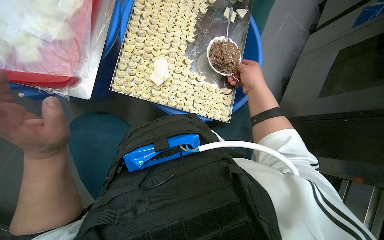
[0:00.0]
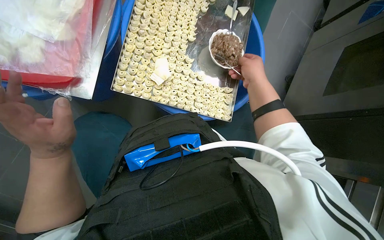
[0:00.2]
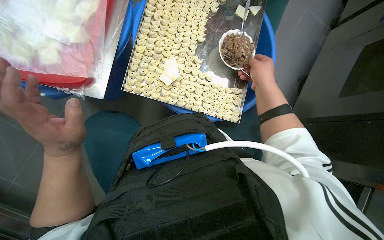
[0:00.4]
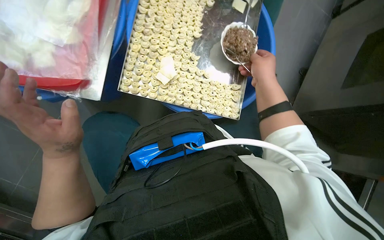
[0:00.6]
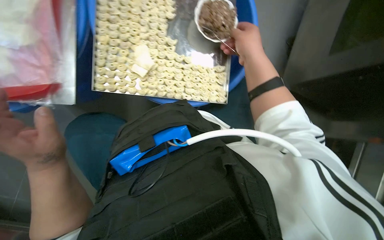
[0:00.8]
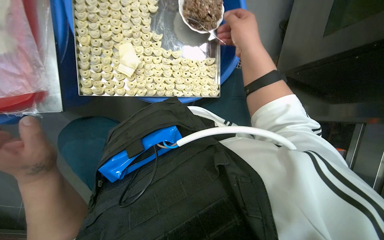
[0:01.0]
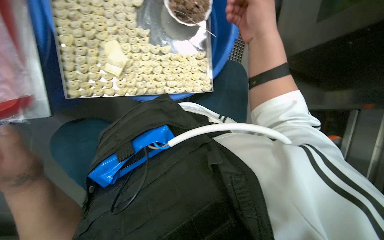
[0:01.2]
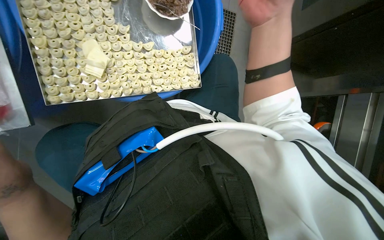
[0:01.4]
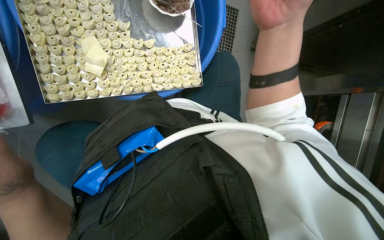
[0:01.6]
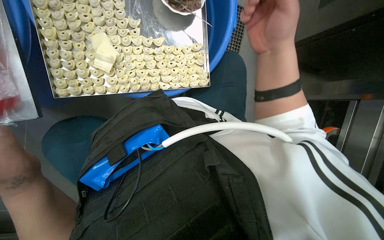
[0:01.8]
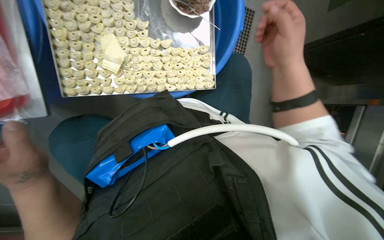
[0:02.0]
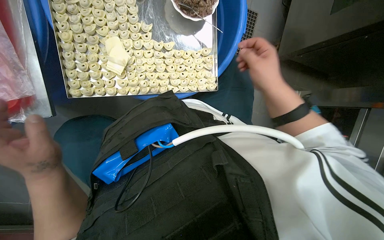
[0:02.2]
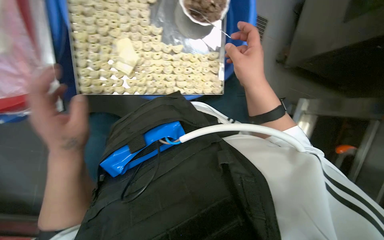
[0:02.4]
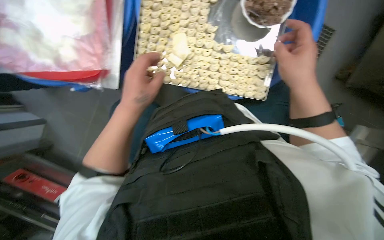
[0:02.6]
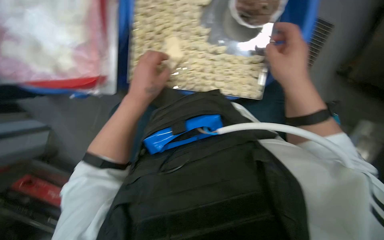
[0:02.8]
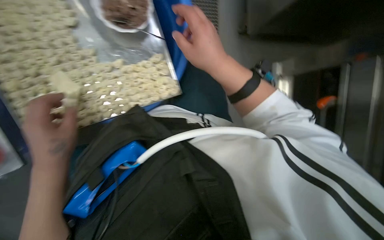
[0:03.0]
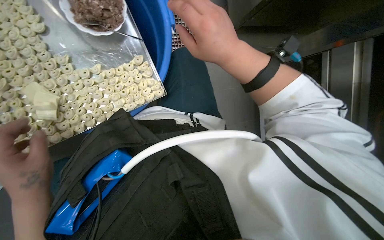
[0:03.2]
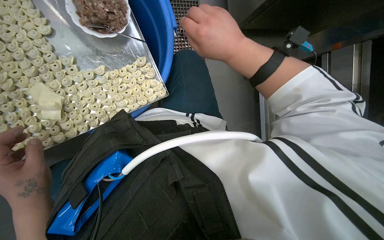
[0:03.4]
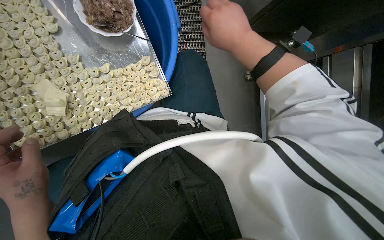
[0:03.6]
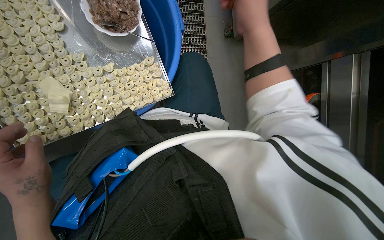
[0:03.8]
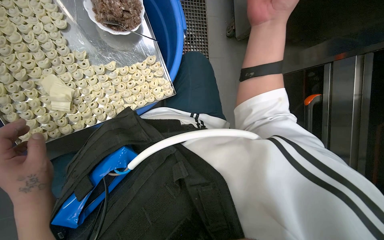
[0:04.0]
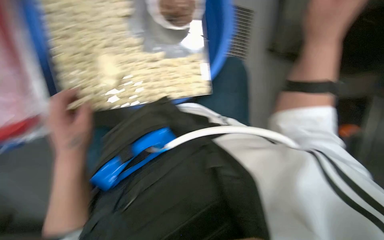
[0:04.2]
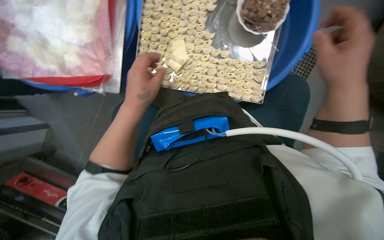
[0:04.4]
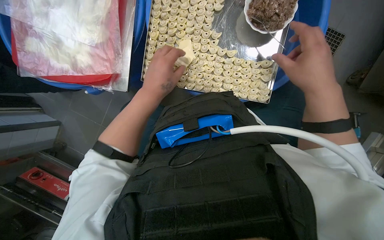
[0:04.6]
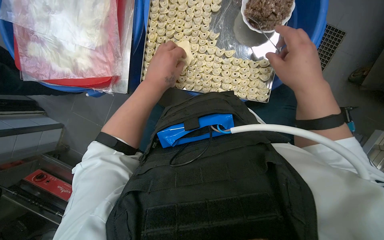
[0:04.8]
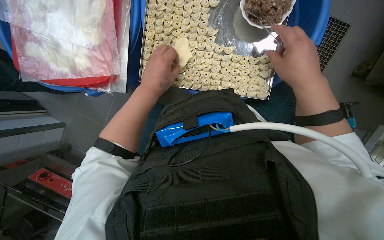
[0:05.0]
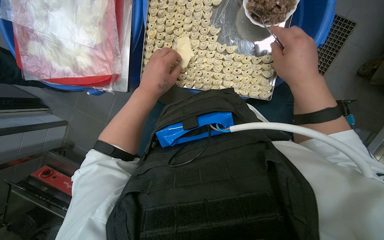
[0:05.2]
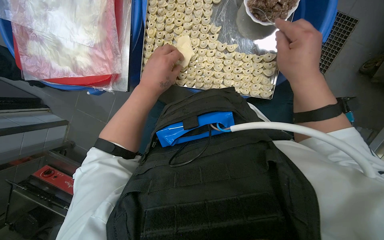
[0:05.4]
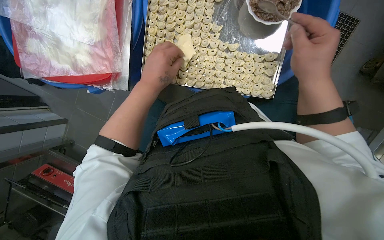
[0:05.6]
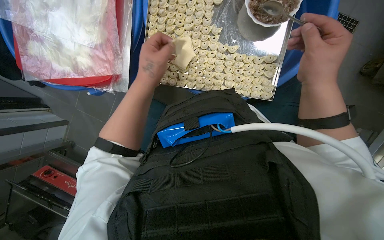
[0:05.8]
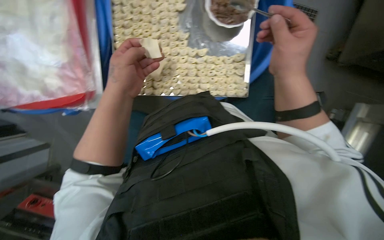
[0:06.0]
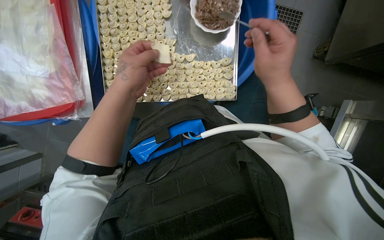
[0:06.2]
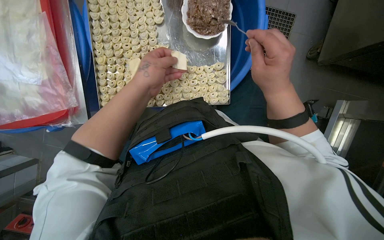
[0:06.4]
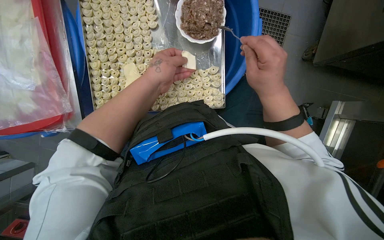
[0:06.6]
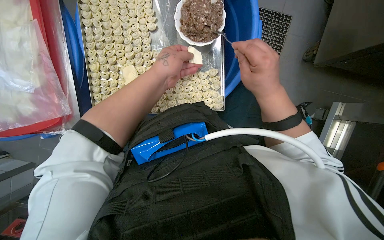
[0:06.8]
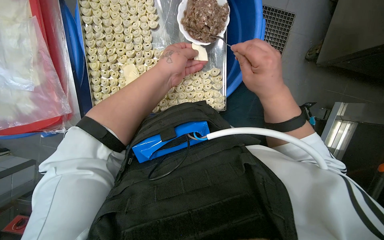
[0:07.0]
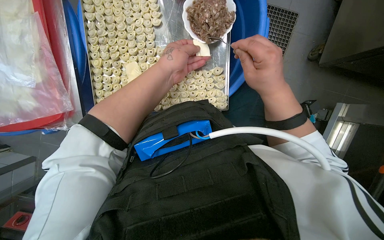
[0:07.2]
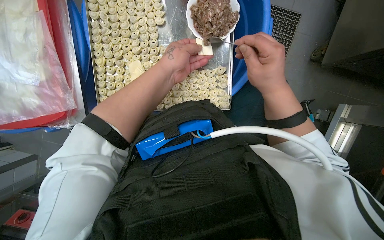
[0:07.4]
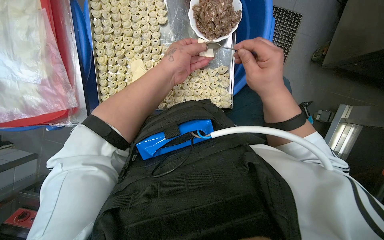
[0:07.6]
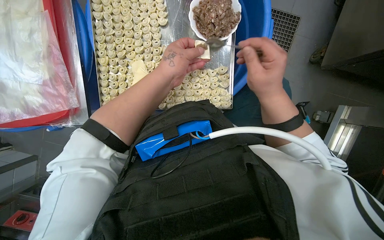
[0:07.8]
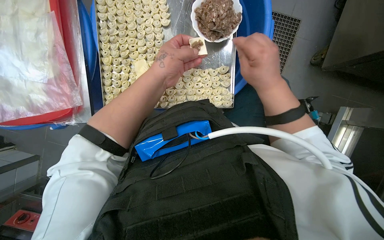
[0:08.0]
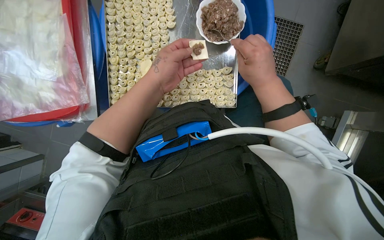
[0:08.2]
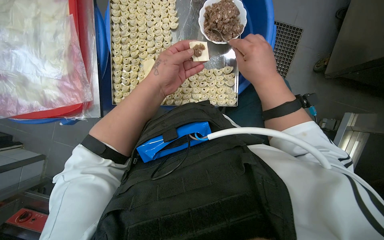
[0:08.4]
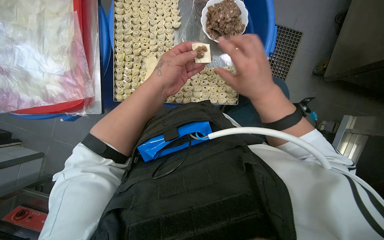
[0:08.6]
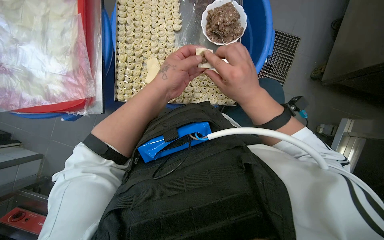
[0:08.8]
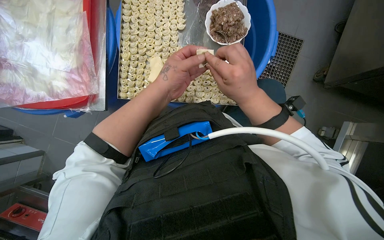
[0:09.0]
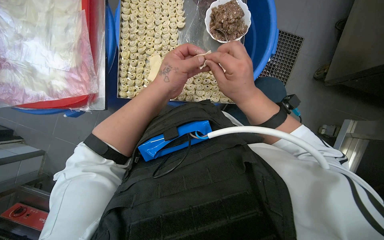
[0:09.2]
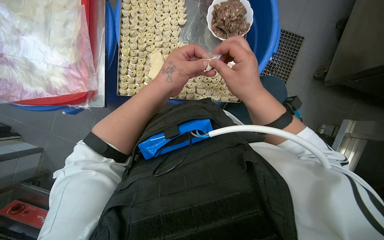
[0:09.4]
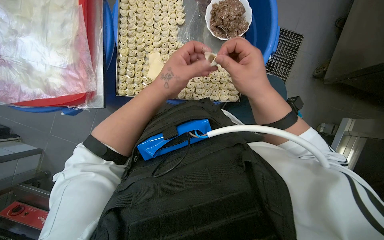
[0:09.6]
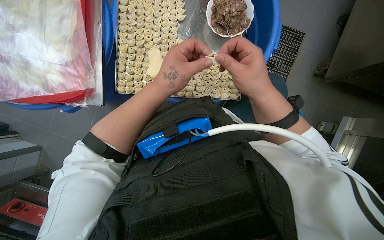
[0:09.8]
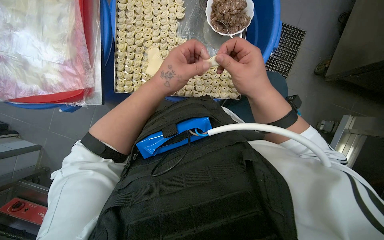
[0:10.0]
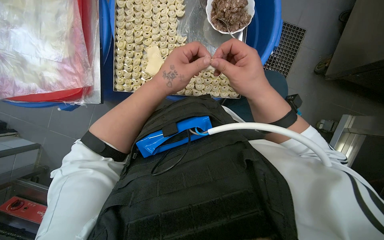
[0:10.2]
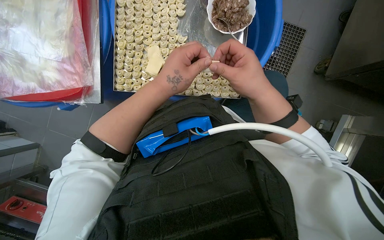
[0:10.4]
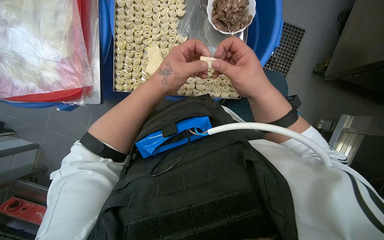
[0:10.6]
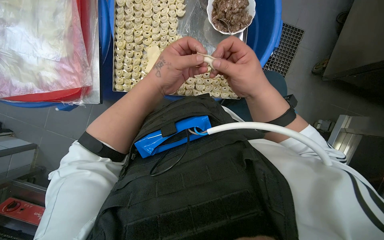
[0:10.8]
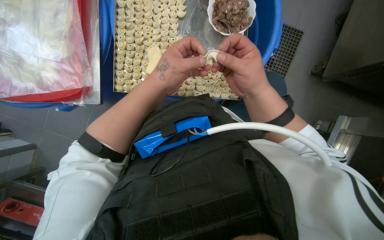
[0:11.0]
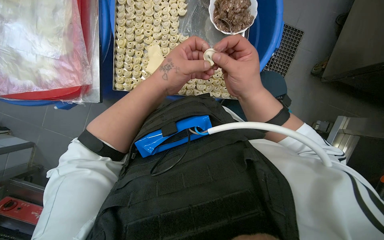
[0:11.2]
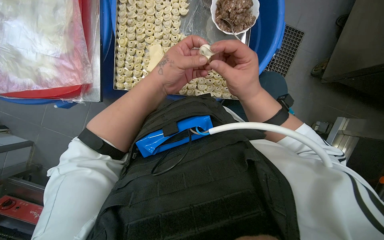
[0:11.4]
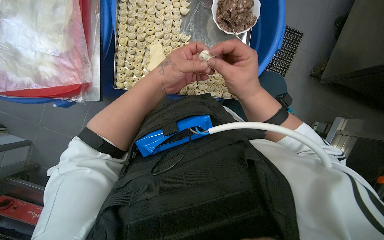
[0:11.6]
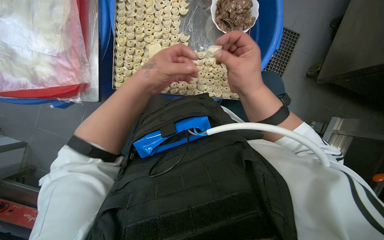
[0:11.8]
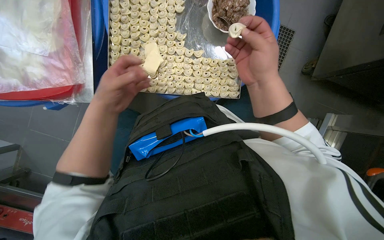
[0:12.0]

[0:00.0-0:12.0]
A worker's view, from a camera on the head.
Job: preparing food.
The whole recording: Making dumplings with meat filling. The worker picks up dough, fills it with meat, folds it, and places the finished dumpling on a tray.
0:00.0 to 0:01.6: The view tilts roughly 15 degrees downward. The right hand is displaced nearer to the camera by some 15 cm.
0:01.6 to 0:03.0: The right hand travels farther from the camera by about 10 cm.
0:03.0 to 0:04.4: The wearer looks roughly 40 degrees further to the left.
0:04.4 to 0:06.0: The hands work in one place, with small movements.
0:06.0 to 0:07.6: The left hand is displaced to the right by approximately 15 cm.
0:07.6 to 0:09.0: The right hand is displaced to the left by roughly 10 cm.
0:09.0 to 0:10.4: The hands work in one place, with small movements.
0:10.4 to 0:12.0: The left hand goes some 15 cm to the left.

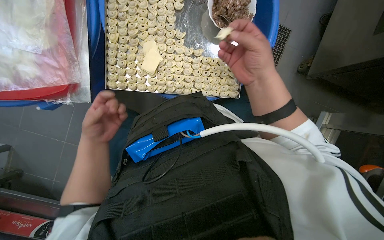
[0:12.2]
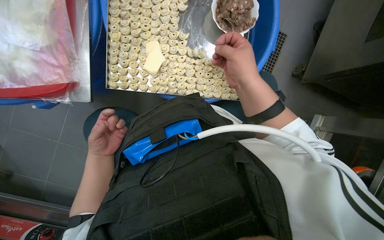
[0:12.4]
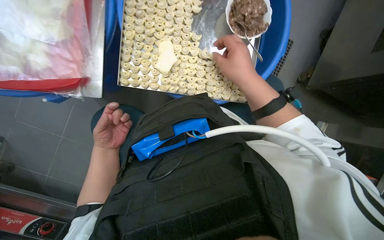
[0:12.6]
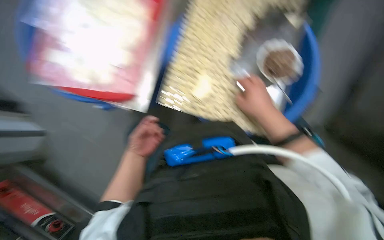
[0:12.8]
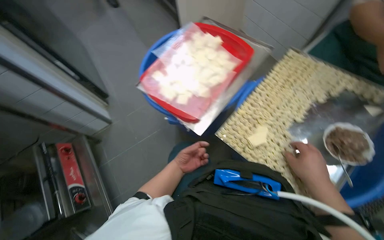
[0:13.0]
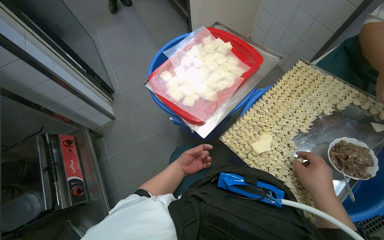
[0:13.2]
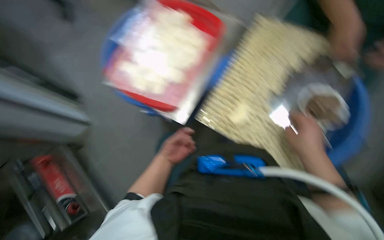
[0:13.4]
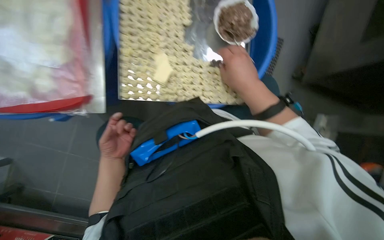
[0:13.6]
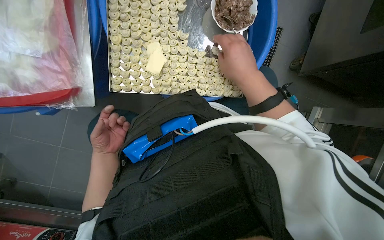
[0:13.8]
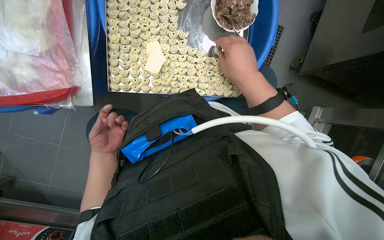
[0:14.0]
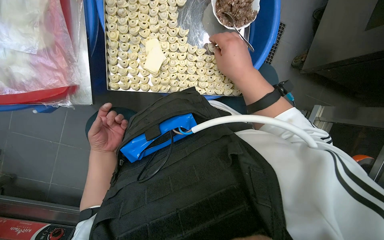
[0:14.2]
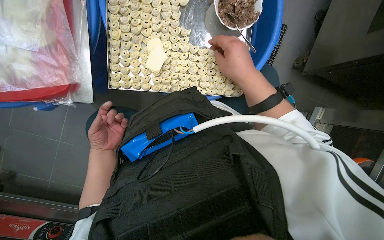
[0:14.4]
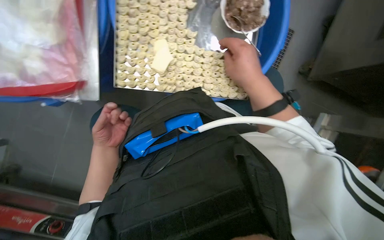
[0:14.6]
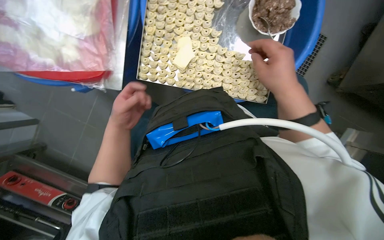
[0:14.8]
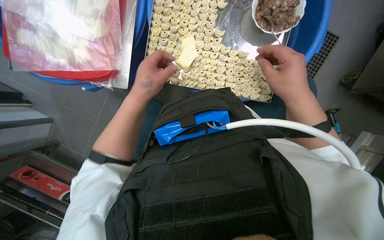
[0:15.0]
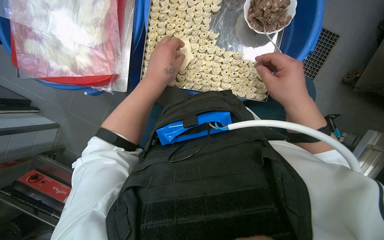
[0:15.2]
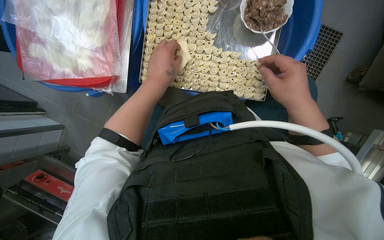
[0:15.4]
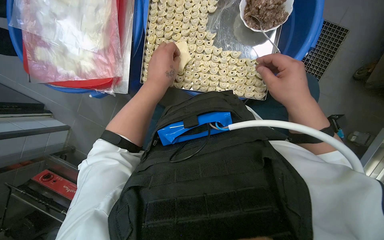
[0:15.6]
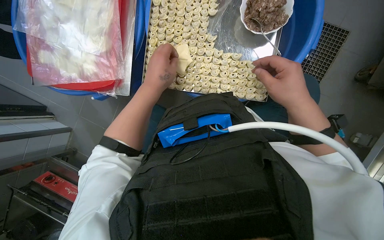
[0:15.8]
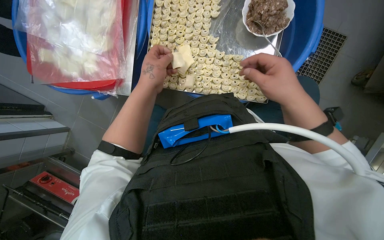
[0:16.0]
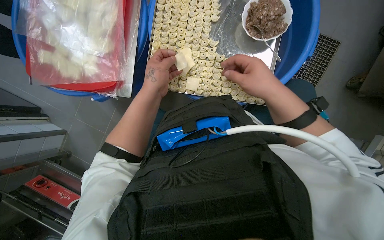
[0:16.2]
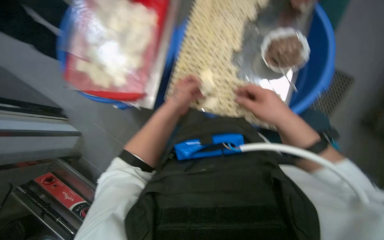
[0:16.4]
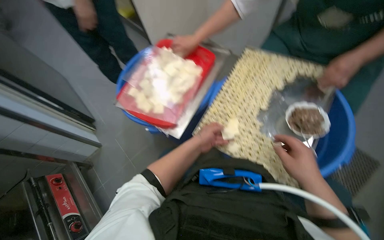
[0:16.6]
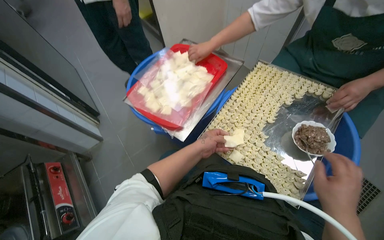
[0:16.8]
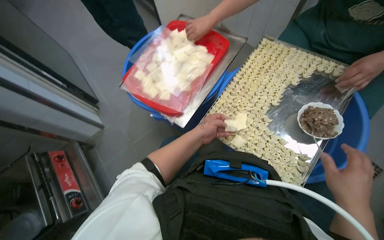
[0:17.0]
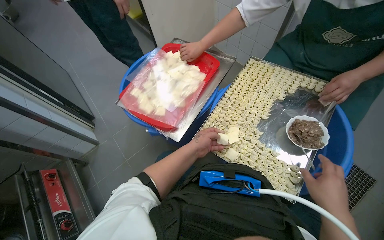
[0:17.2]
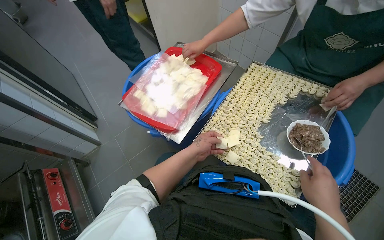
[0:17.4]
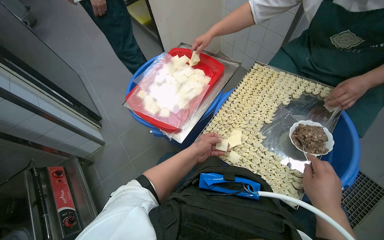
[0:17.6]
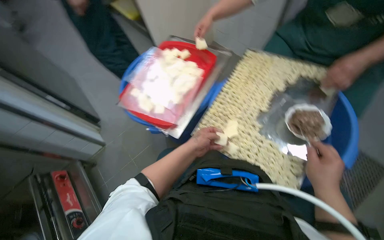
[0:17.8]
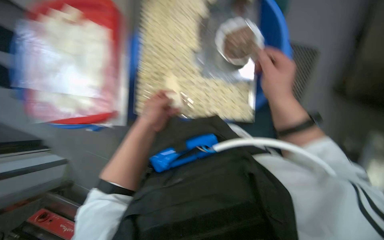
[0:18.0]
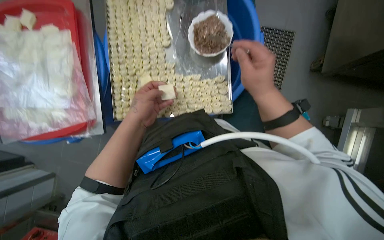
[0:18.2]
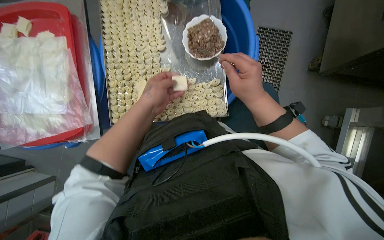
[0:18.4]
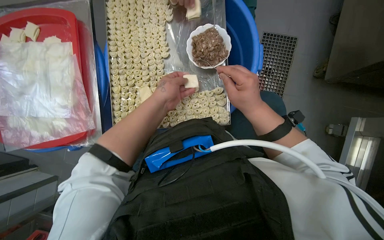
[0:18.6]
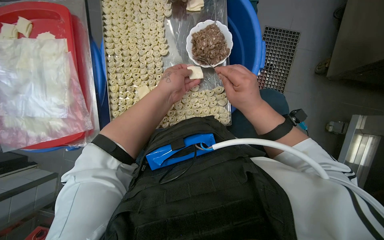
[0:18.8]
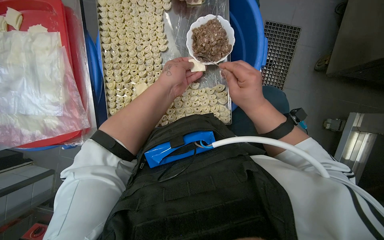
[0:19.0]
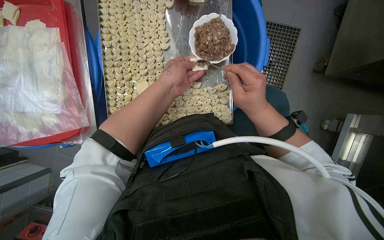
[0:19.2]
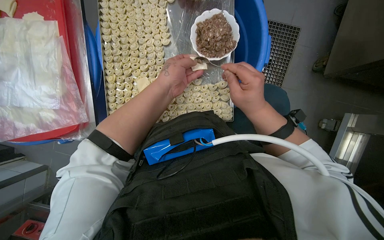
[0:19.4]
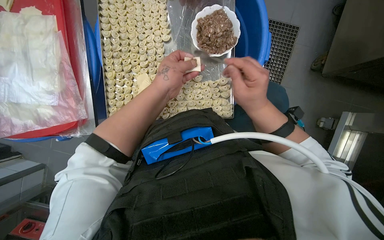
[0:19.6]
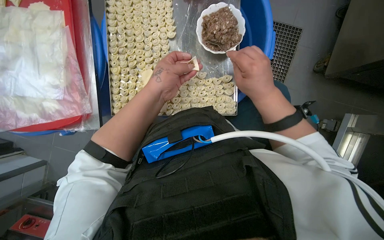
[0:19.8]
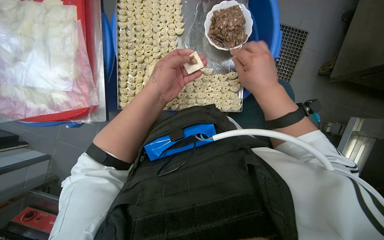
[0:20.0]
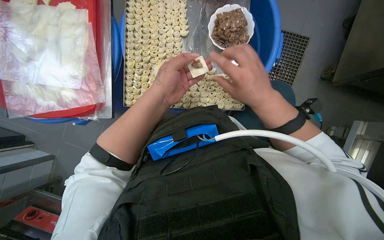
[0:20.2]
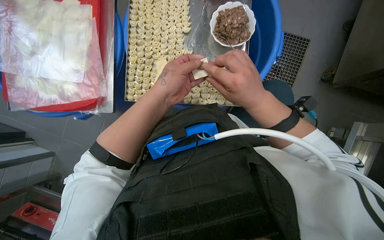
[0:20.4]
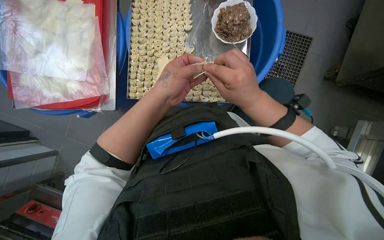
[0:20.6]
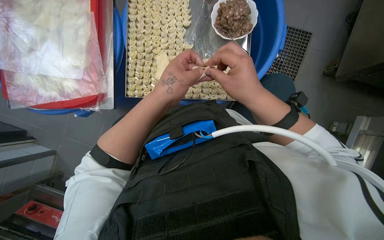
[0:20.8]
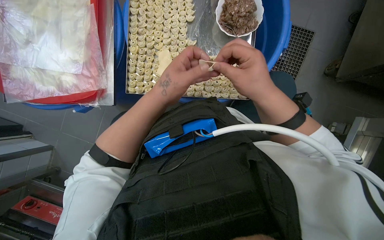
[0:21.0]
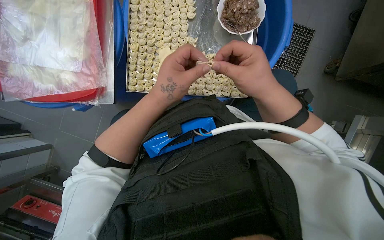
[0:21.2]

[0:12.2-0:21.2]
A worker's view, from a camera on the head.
Job: preparing food.
The whole recording: Making dumplings with meat filling. The worker picks up dough, fills it with meat, folds it, and places the finished dumpling on a tray.
0:13.8 to 0:15.2: The left hand heads nearer to the camera, up the picture and to the right, covering approximately 25 cm.
0:15.2 to 0:16.6: The view tips upward by approximately 25 degrees.
0:16.6 to 0:18.2: The head turns to the right by some 40 degrees. The wearer looks some 20 degrees further downward.
0:19.8 to 0:21.2: The left hand moves nearer to the camera, roughly 10 cm.
